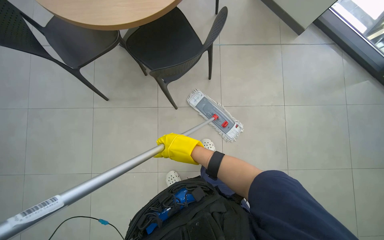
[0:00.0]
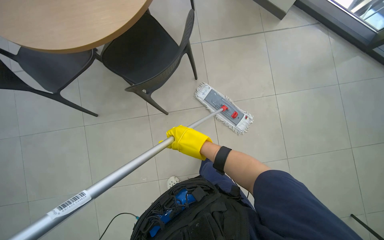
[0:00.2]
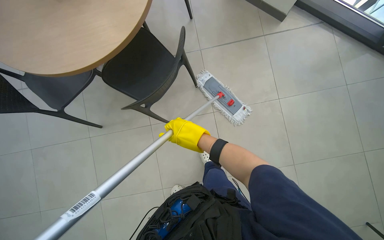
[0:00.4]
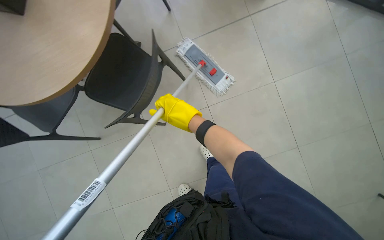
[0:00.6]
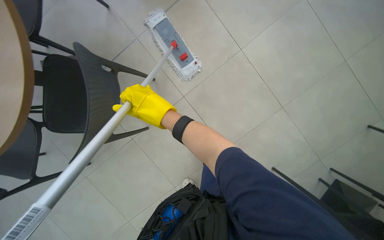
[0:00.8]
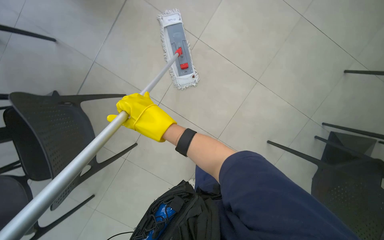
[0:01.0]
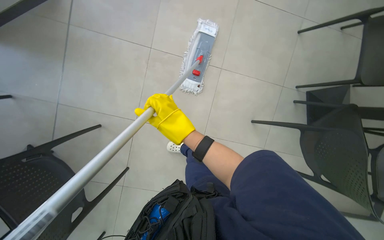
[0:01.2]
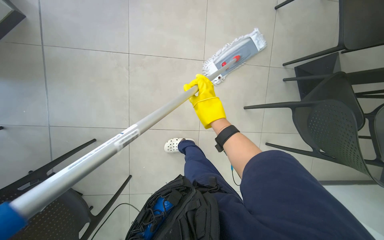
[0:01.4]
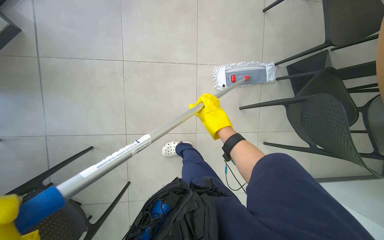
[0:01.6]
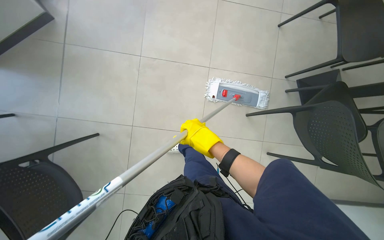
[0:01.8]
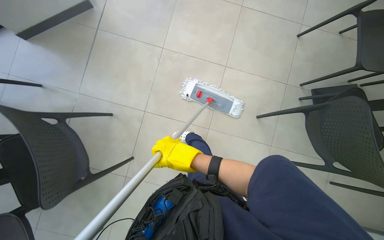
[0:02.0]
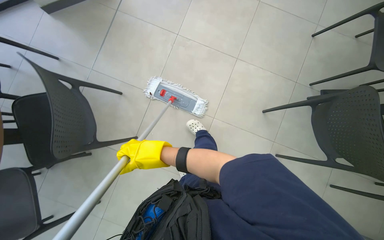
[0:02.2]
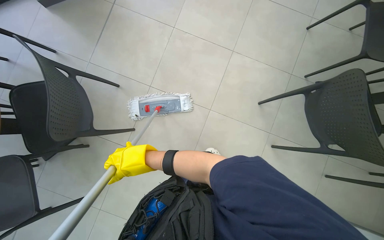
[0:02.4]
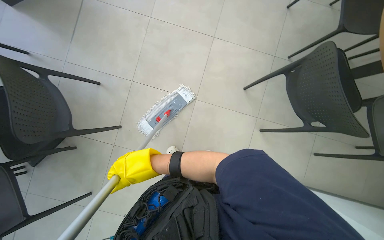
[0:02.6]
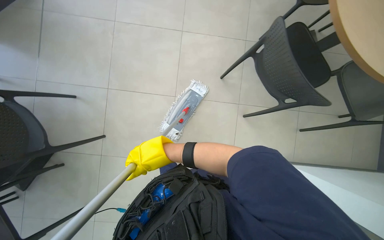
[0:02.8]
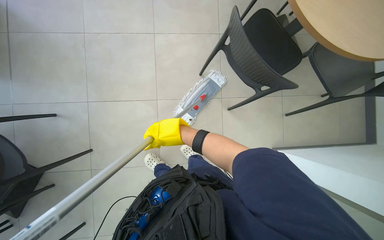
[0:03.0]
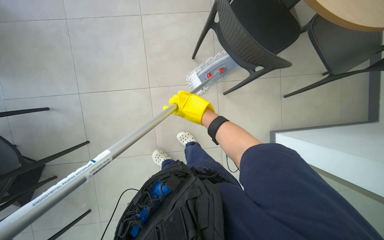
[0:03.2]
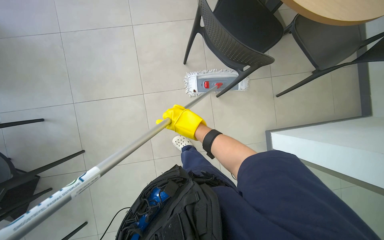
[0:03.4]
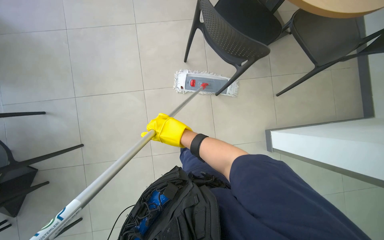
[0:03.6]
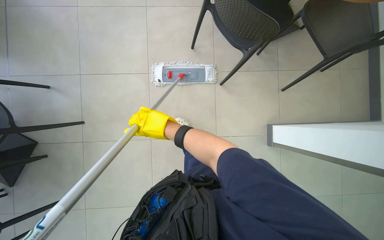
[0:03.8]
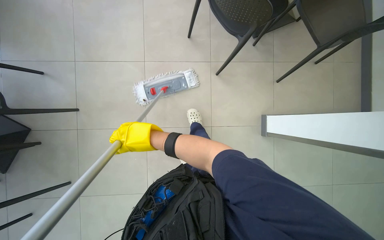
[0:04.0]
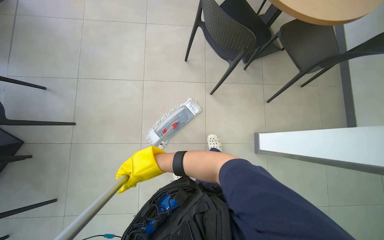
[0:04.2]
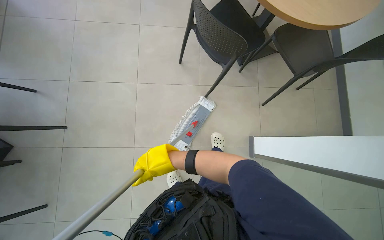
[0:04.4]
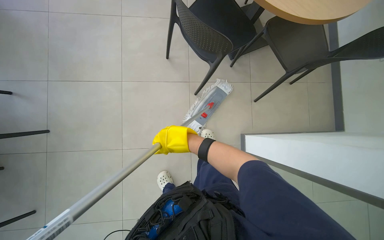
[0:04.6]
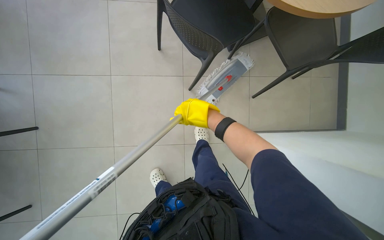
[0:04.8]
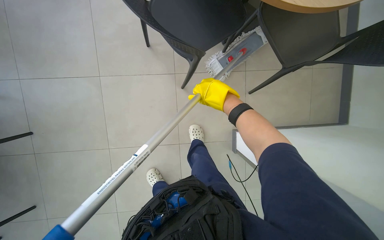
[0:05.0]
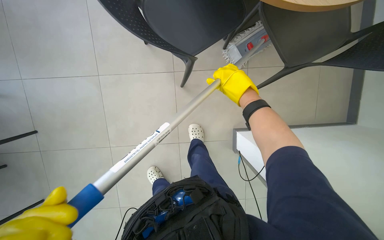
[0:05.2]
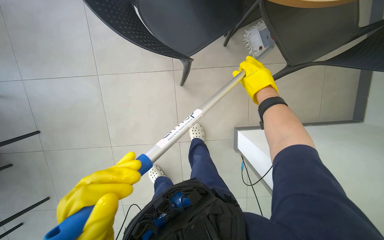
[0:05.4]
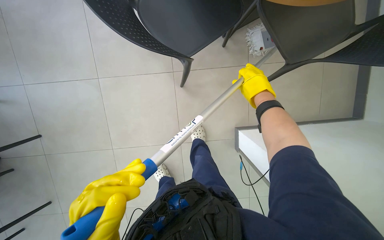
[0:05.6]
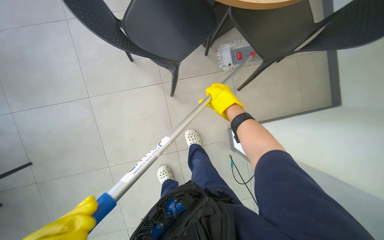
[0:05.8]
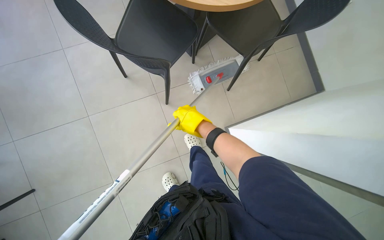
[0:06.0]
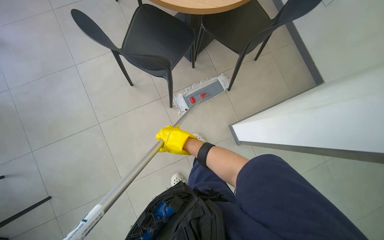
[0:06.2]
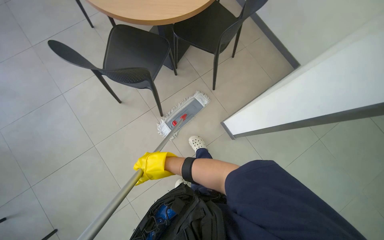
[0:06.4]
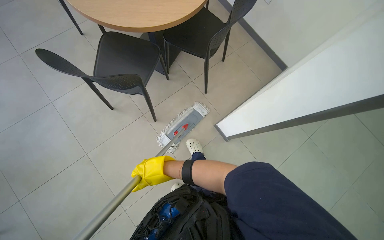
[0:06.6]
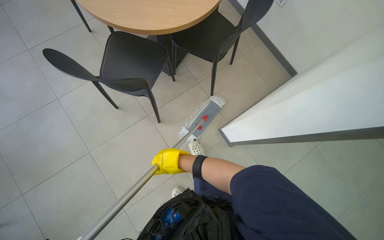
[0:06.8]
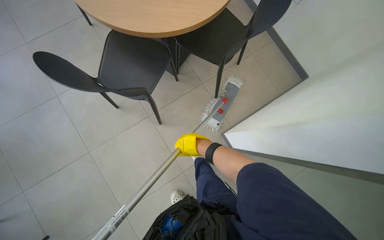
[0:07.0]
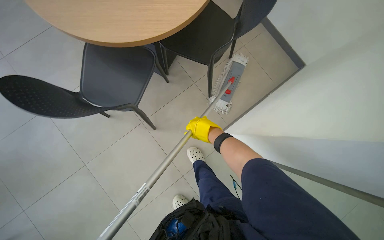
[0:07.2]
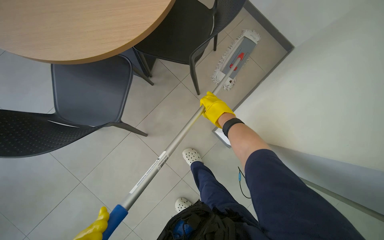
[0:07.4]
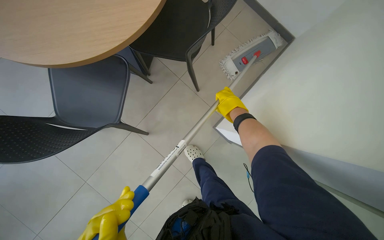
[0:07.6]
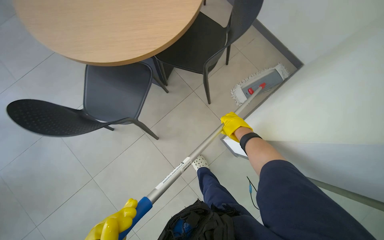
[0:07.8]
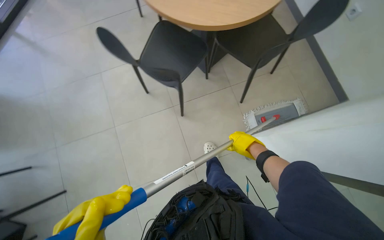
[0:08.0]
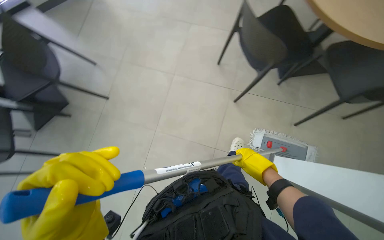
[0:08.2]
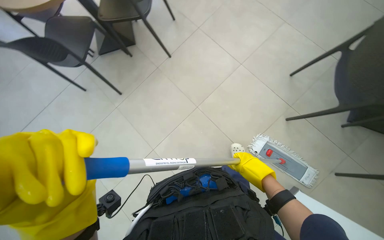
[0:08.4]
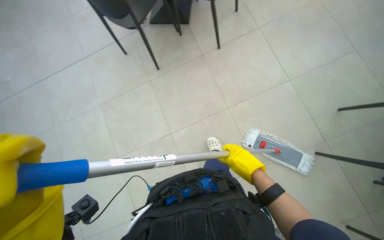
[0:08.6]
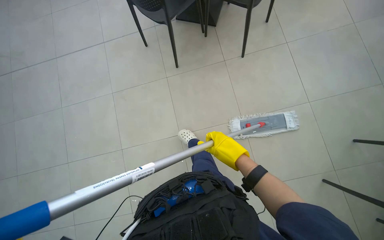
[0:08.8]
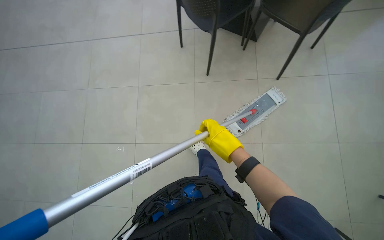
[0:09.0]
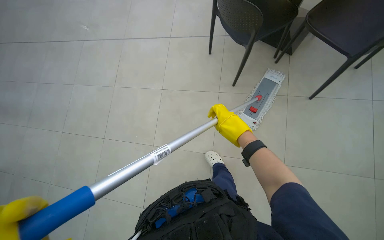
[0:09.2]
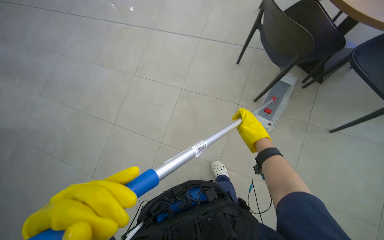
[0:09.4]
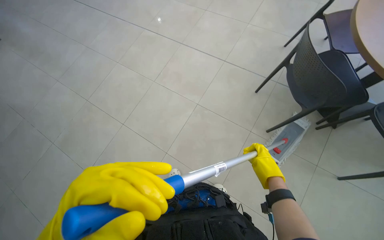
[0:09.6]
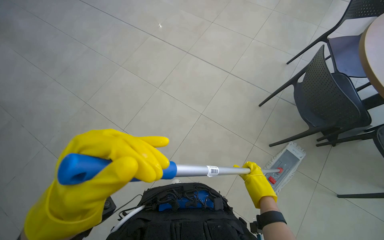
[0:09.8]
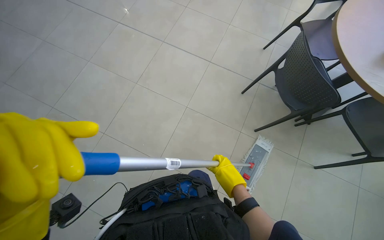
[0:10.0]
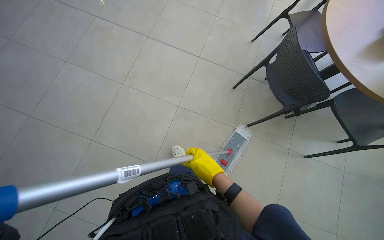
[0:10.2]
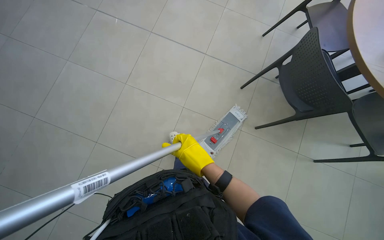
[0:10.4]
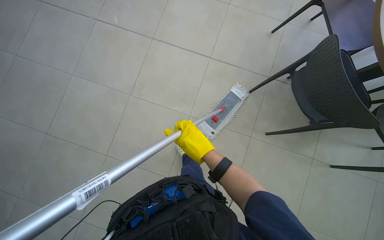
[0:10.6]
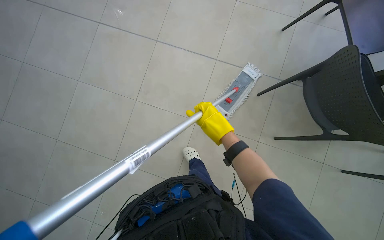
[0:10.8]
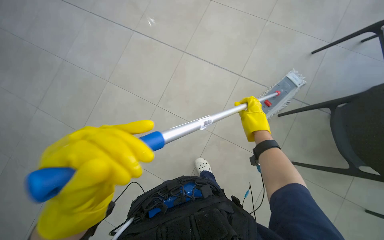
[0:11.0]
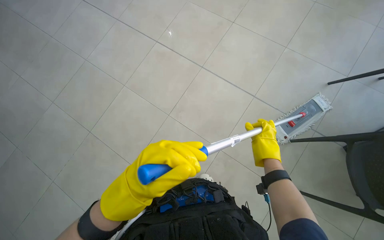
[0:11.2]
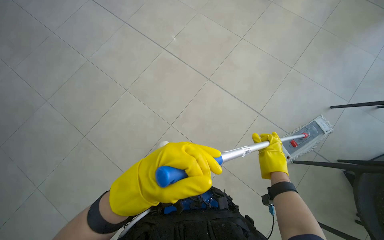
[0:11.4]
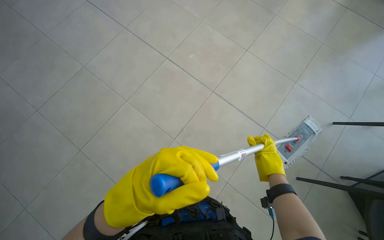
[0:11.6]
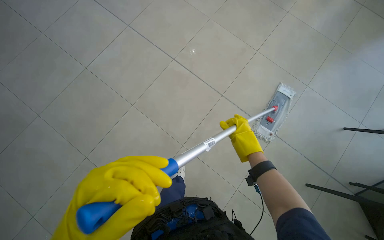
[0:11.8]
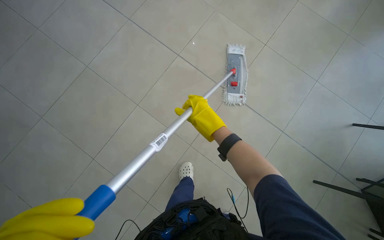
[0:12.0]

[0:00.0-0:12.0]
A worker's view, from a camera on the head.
Job: mopping floor.
The whole recording: Mopping floor. The worker mops the floor, including inside the elevator, and rinses the mop head in the bucket.
0:00.0 to 0:01.6: Everything in view rotates some 45 degrees counterclockwise.
0:01.6 to 0:03.0: The head travels about 60 cm.
0:04.4 to 0:06.0: The right hand heads up the picture, covering roughly 25 cm, and reaches approximately 50 cm to the right, then returns.
0:06.0 to 0:07.6: Everything in view rotates some 30 degrees counterclockwise. The right hand travels to the right and farther from the camera by approximately 35 cm.
0:07.6 to 0:09.0: The head travels some 60 cm. The wearer looks about 85 degrees further to the left.
0:09.0 to 0:10.4: The scene turns some 30 degrees clockwise in the picture.
0:10.4 to 0:12.0: The head turns to the left by about 20 degrees. The right hand goes some 40 cm up the picture, and reaches roughly 15 cm to the right, then returns.

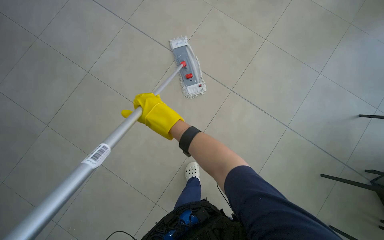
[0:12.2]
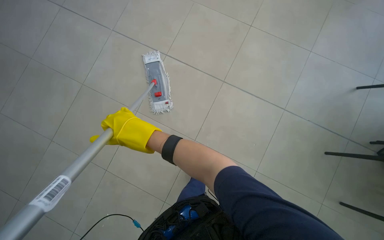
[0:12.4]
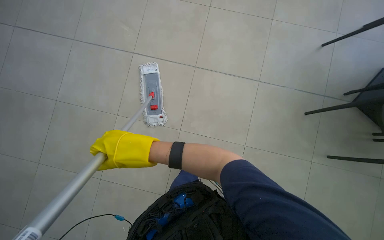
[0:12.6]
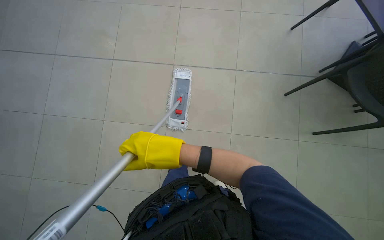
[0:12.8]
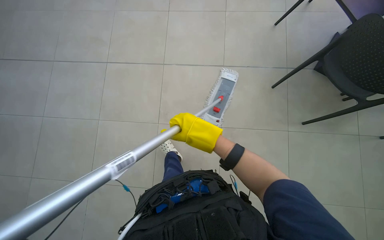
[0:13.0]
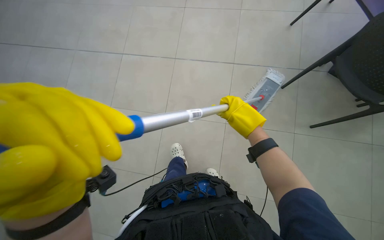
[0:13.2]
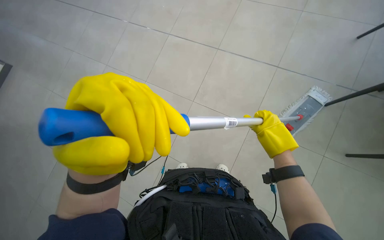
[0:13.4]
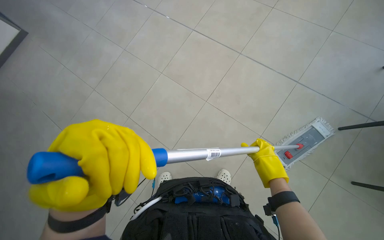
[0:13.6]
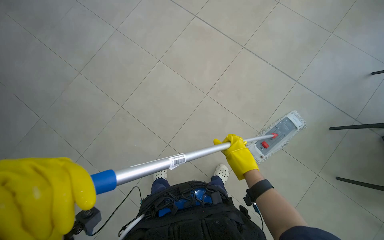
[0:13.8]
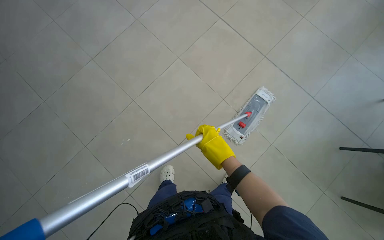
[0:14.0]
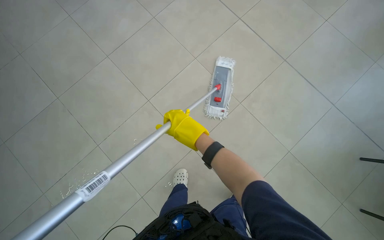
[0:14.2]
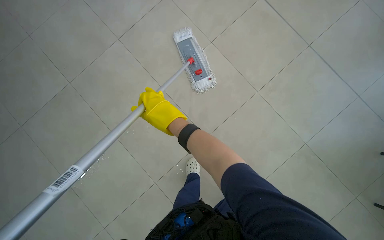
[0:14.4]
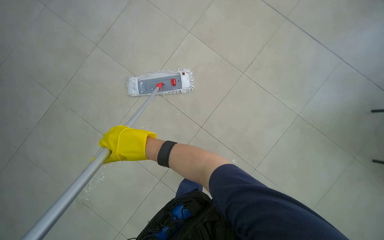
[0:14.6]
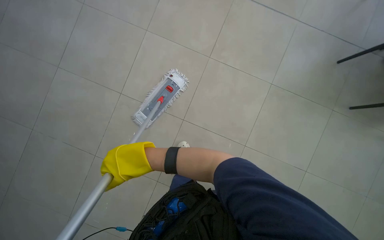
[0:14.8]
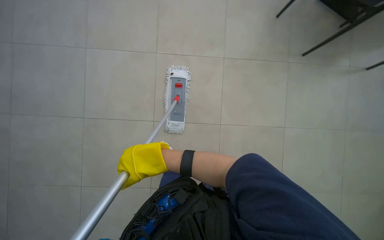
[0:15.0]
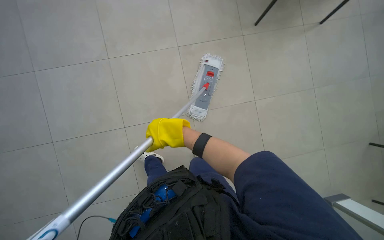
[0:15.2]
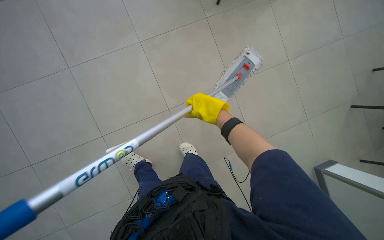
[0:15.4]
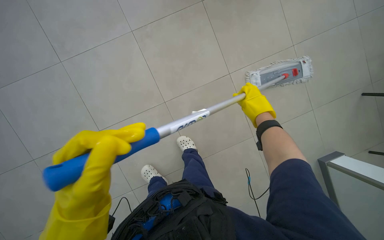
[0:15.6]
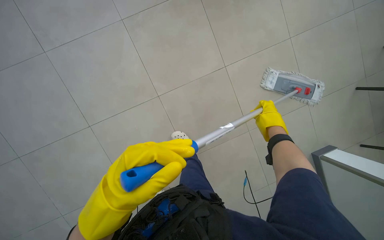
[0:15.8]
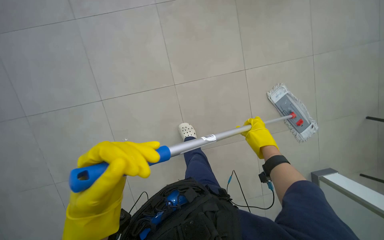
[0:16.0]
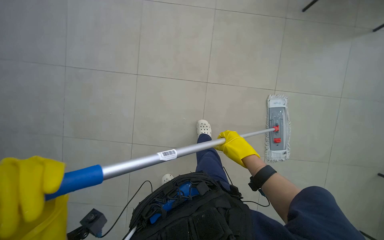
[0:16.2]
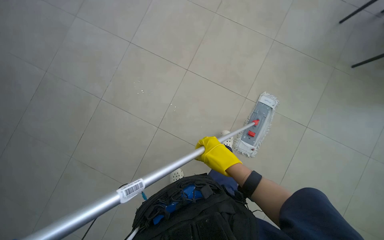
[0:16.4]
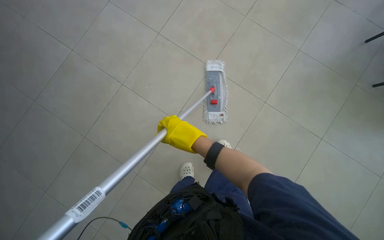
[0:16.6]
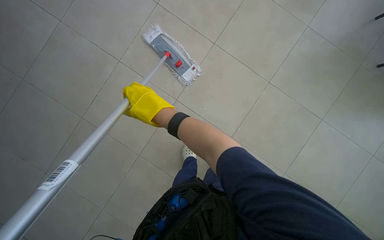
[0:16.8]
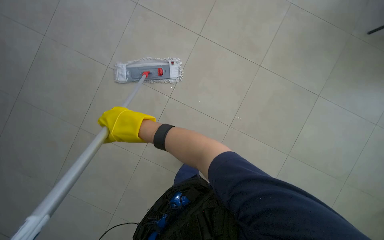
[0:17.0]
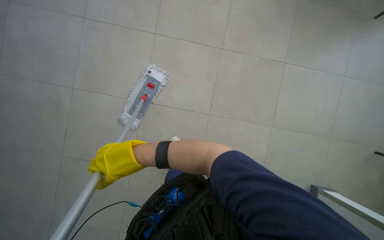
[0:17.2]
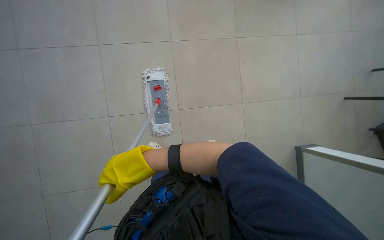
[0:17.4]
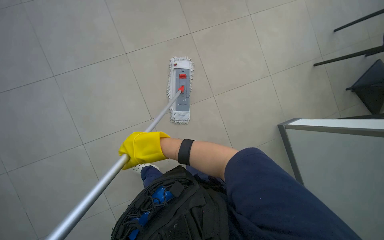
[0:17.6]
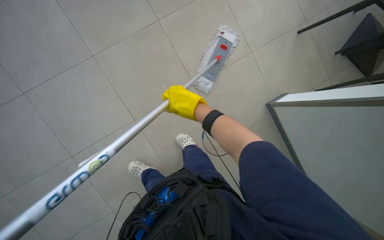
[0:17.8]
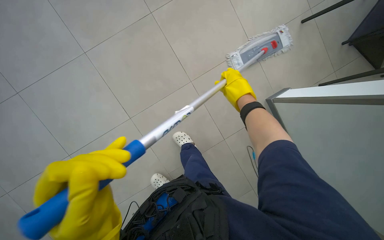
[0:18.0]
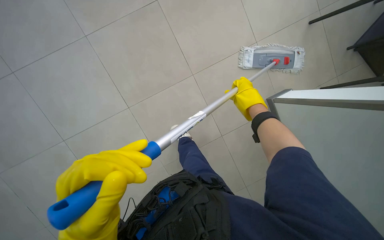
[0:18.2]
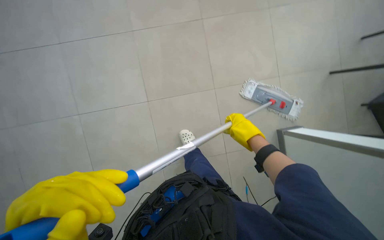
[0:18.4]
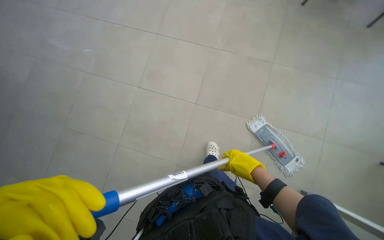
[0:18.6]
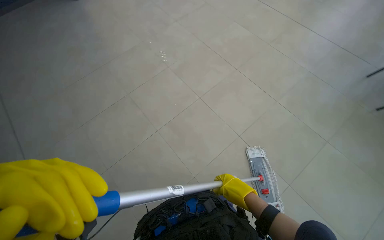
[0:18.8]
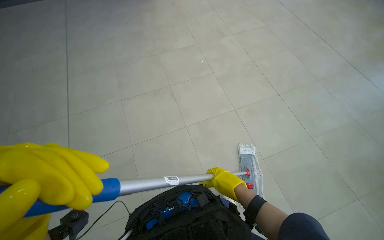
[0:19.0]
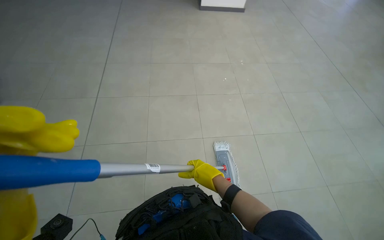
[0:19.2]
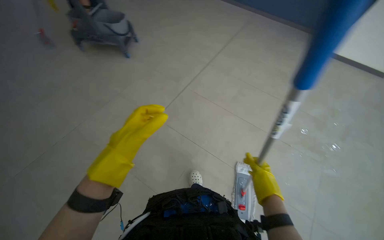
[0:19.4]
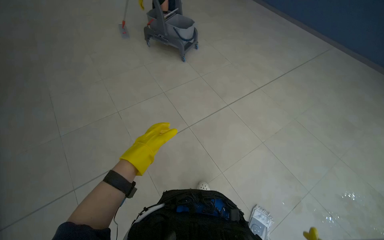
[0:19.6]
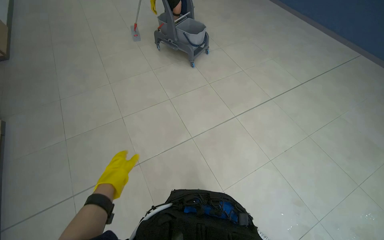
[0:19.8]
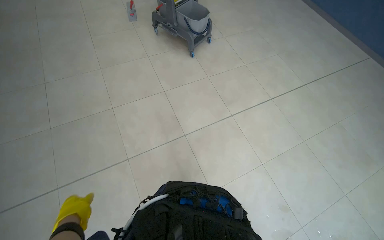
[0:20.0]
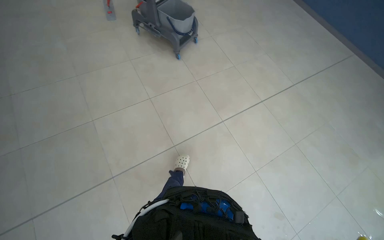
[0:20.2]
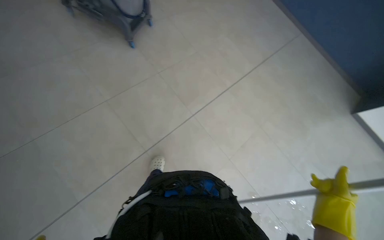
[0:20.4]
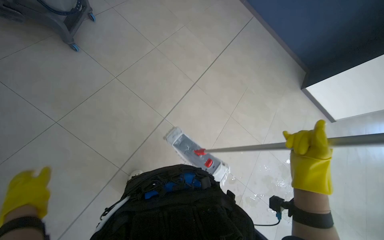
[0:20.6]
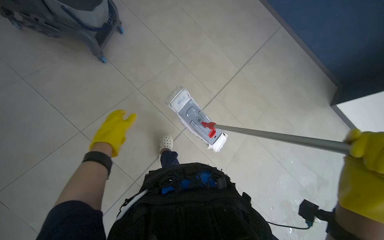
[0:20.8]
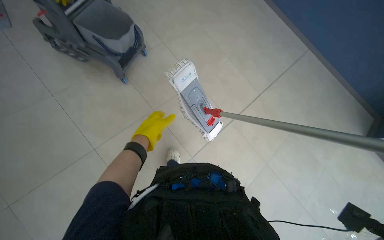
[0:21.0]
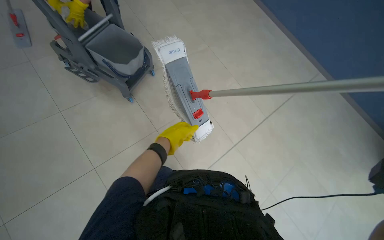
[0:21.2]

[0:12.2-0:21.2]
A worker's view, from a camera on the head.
Job: mopping floor.
The whole recording: Mopping floor. The worker mops the floor, including inside the elevator, and rinses the mop head in the bucket.
0:12.2 to 0:13.8: The right hand moves to the right and down the picture, roughly 25 cm.
0:15.2 to 0:16.6: Everything in view rotates some 30 degrees clockwise. The right hand reaches some 20 cm to the right, then returns.
0:18.2 to 0:19.8: The wearer looks approximately 80 degrees further to the left.
0:19.8 to 0:21.2: The wearer looks roughly 25 degrees further to the right.
